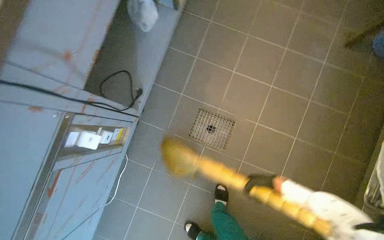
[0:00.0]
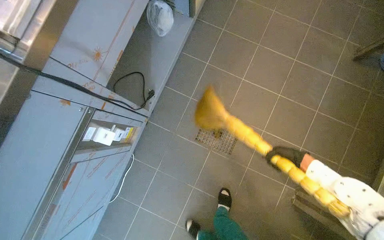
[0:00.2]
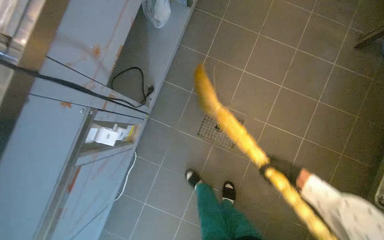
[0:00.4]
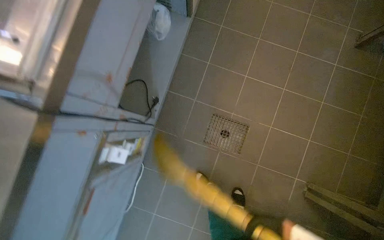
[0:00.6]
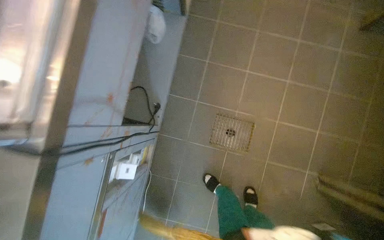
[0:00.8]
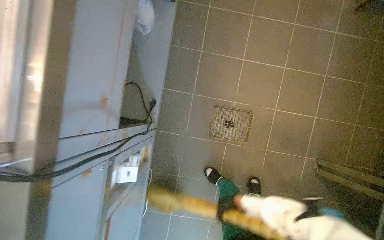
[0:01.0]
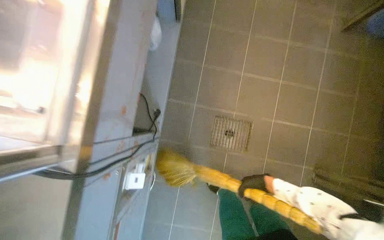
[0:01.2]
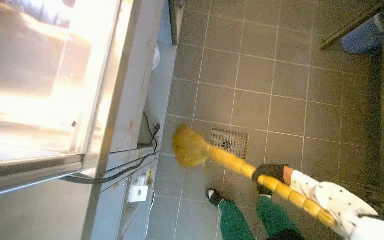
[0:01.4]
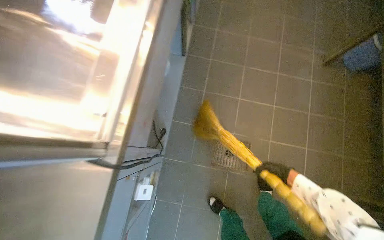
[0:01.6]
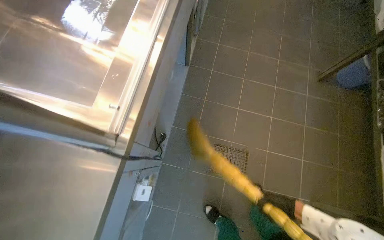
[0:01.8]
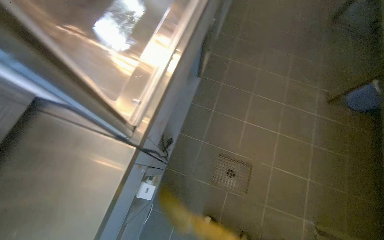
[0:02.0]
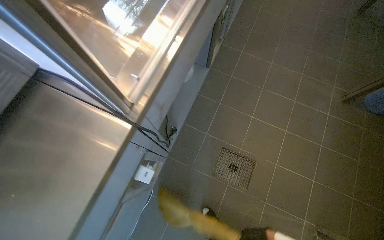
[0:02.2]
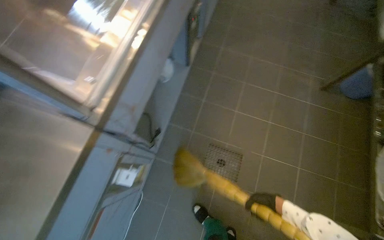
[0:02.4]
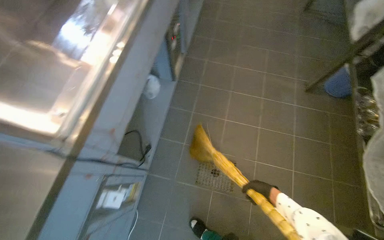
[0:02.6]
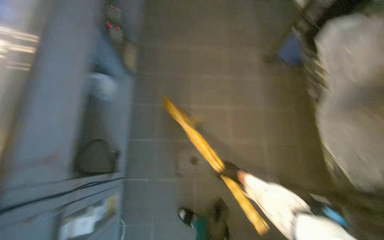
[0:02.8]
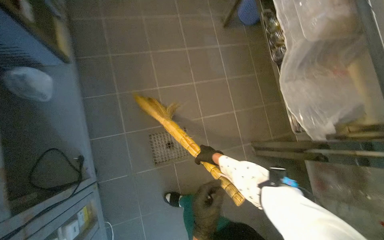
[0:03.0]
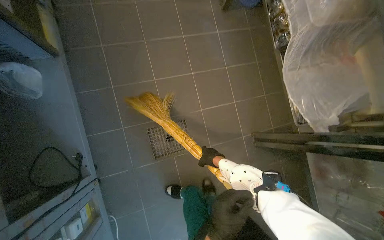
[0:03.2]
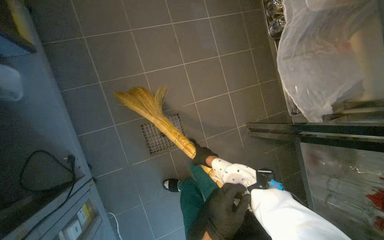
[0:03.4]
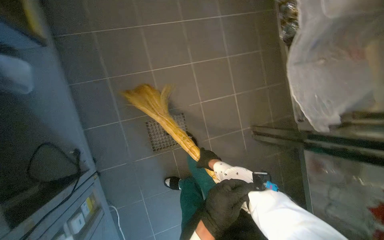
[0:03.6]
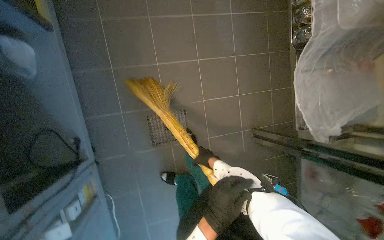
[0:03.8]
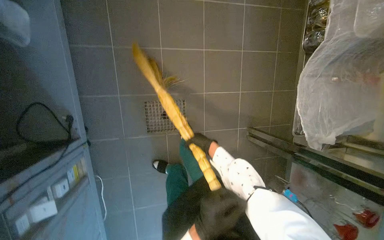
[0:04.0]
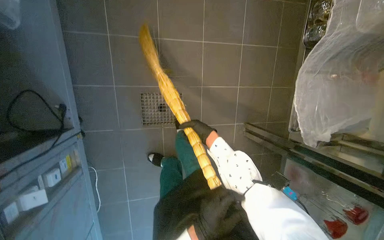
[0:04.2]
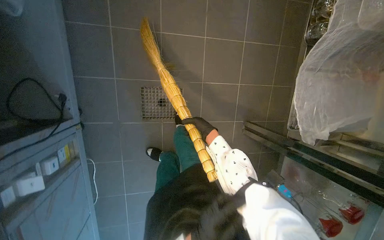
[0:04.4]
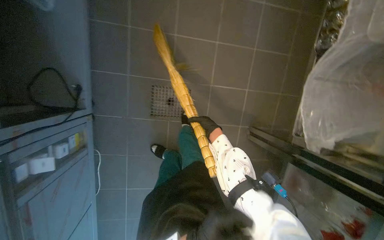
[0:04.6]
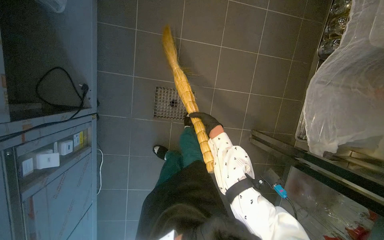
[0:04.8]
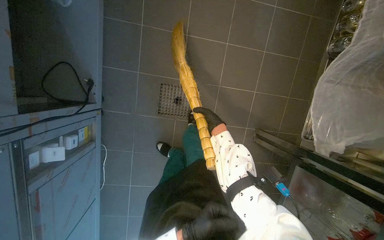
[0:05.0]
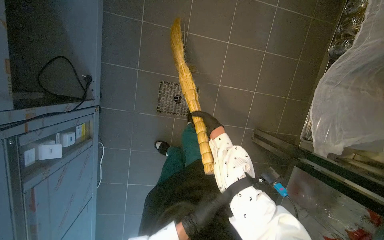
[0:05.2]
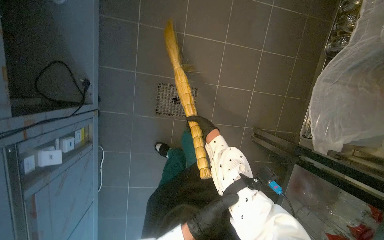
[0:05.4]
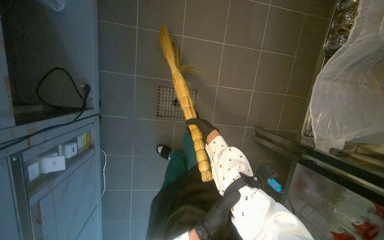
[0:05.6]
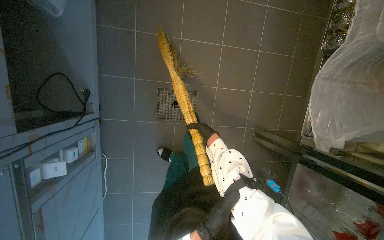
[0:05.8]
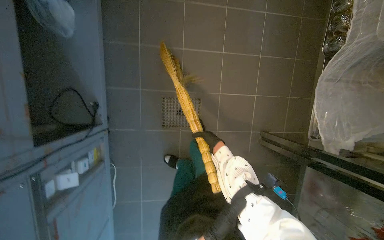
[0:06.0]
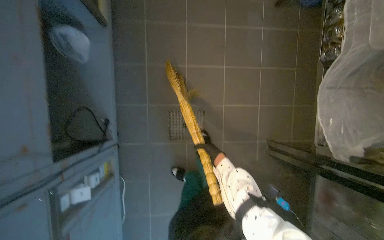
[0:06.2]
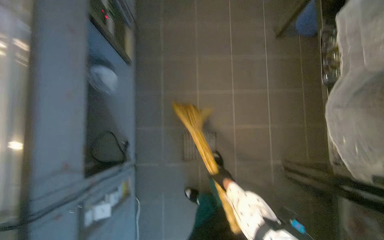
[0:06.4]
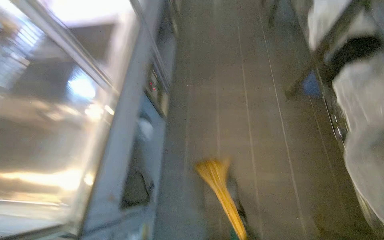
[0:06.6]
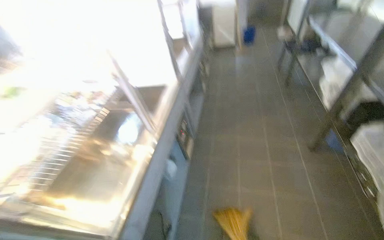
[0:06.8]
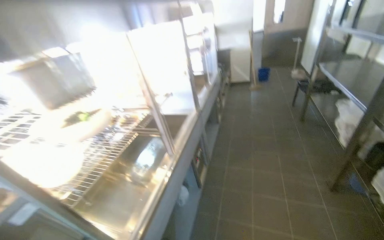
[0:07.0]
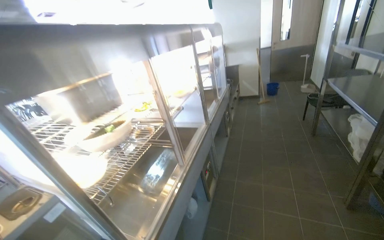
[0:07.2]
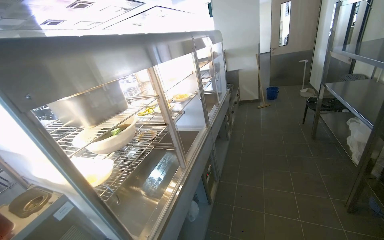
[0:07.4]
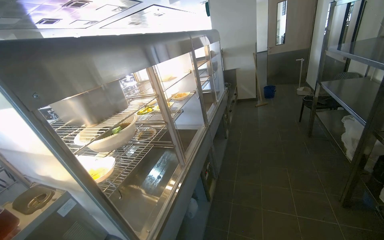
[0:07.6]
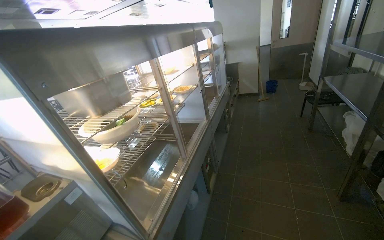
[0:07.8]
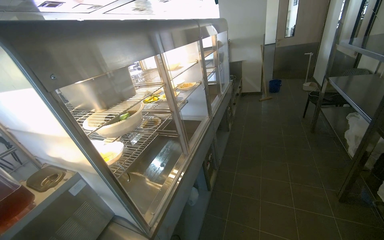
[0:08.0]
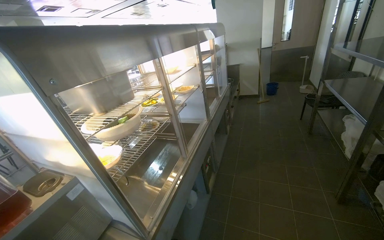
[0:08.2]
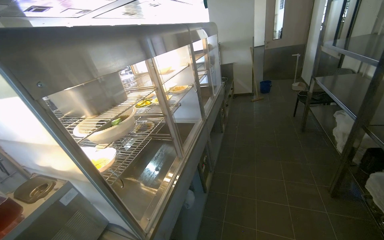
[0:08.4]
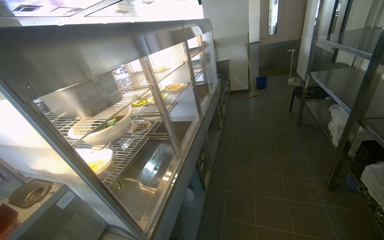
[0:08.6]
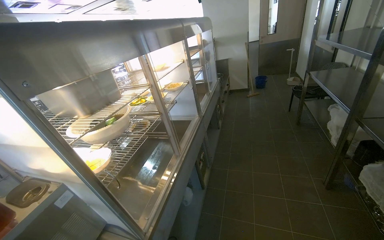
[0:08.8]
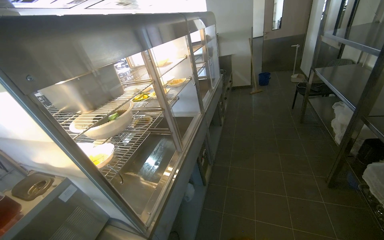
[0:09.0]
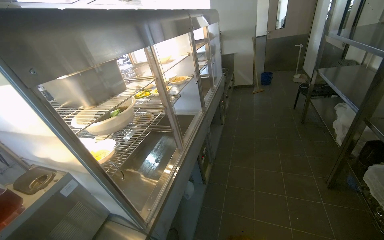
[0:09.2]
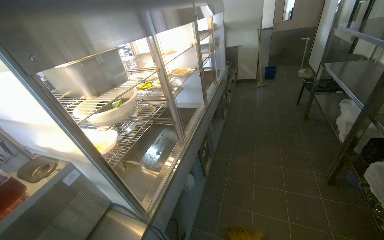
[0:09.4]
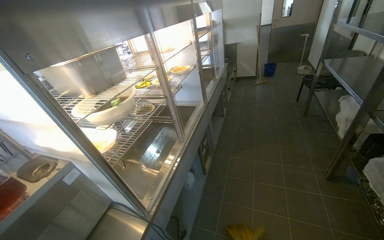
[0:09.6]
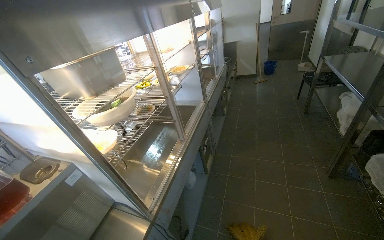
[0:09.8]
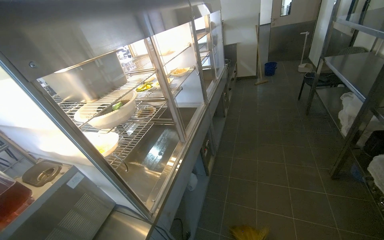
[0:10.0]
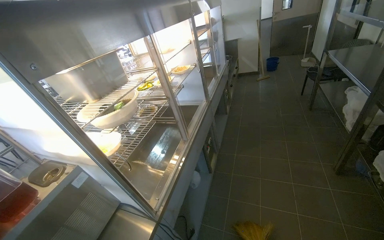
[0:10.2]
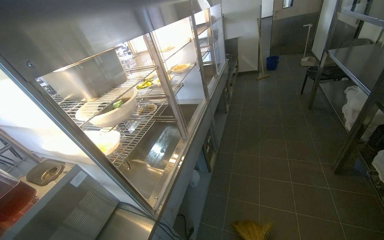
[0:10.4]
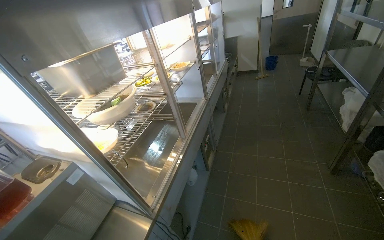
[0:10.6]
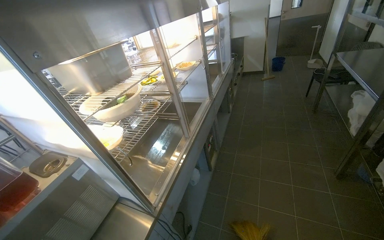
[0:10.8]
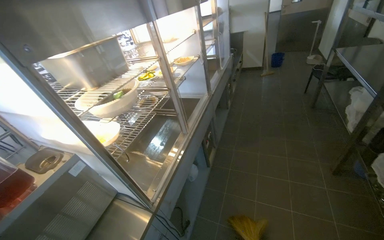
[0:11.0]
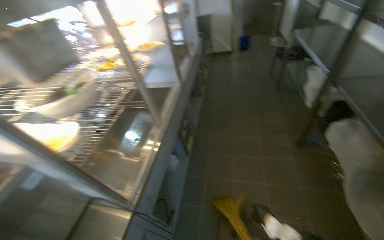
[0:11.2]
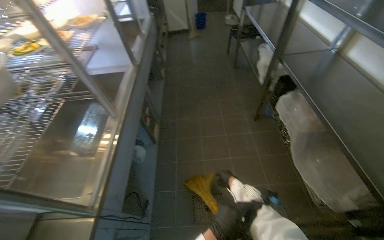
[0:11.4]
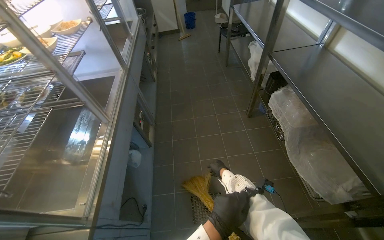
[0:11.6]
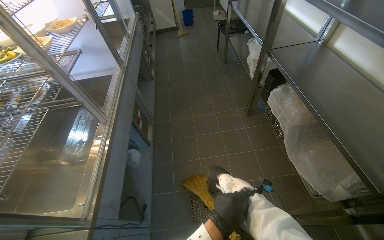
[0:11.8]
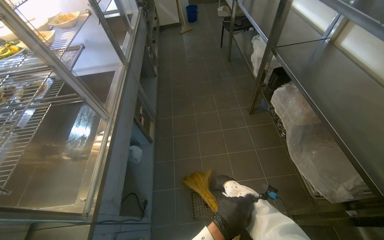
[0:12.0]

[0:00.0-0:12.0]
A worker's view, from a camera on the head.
Job: sweeping floor.
The whole recording: Sweeping kitchen floor. The worker sweeps the kitchen floor with a broom and dustpan.
1.6 to 3.0 s: The head rotates about 30 degrees to the right.
3.0 to 4.4 s: The view tilts some 20 degrees downward.
6.0 to 7.6 s: The wearer moves some 60 cm. The camera is aimed some 30 degrees further to the left. The view tilts some 65 degrees upward.
10.4 to 12.0 s: The head rotates roughly 25 degrees to the right. The camera pitches downward, by some 15 degrees.

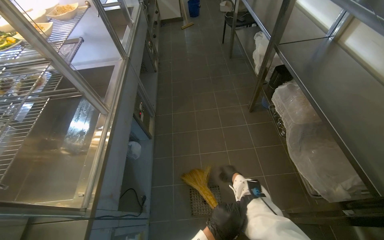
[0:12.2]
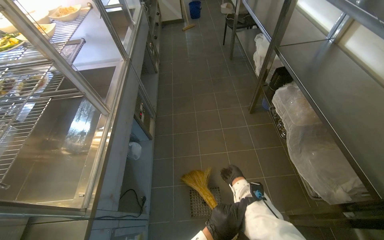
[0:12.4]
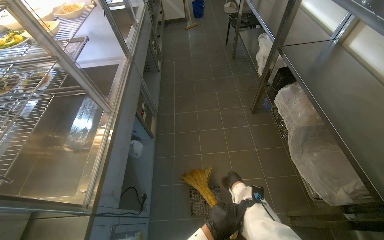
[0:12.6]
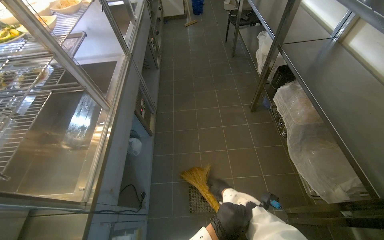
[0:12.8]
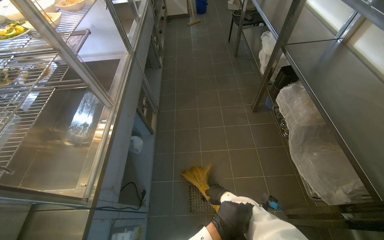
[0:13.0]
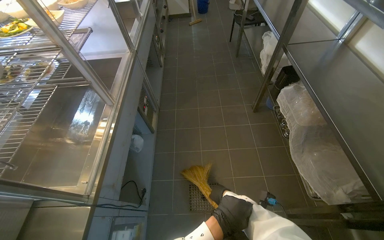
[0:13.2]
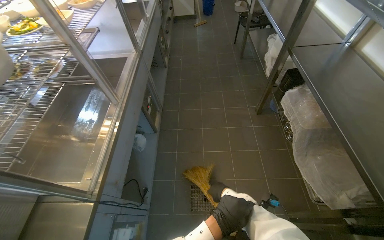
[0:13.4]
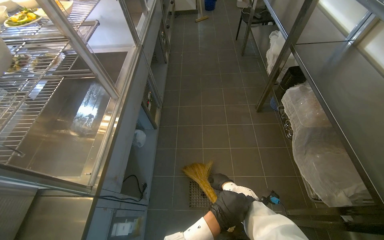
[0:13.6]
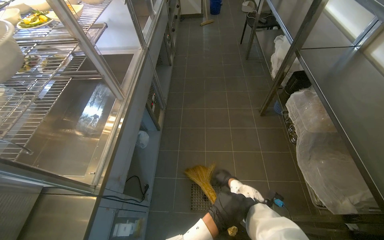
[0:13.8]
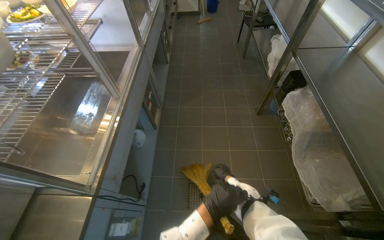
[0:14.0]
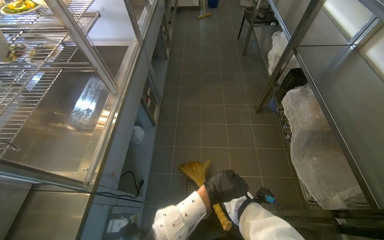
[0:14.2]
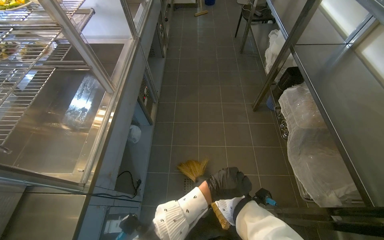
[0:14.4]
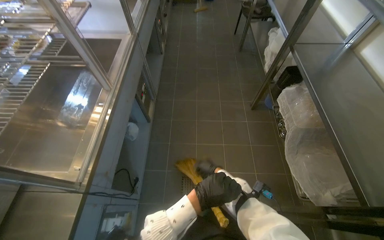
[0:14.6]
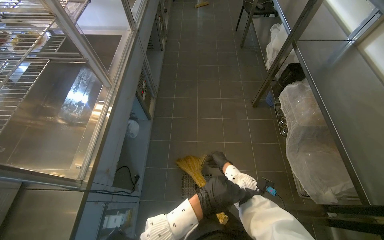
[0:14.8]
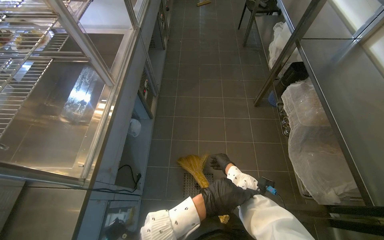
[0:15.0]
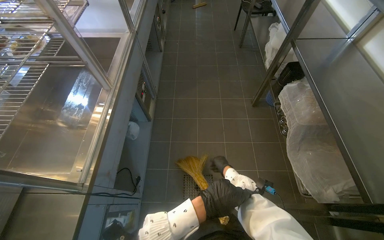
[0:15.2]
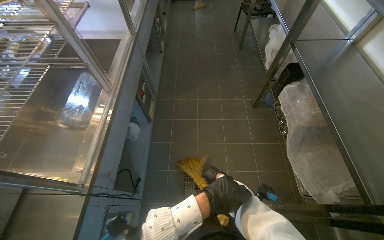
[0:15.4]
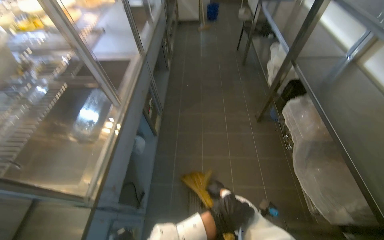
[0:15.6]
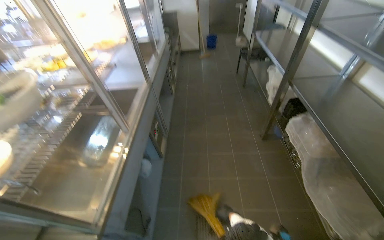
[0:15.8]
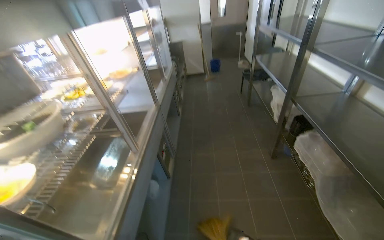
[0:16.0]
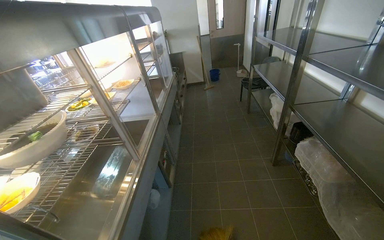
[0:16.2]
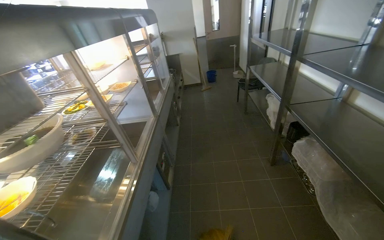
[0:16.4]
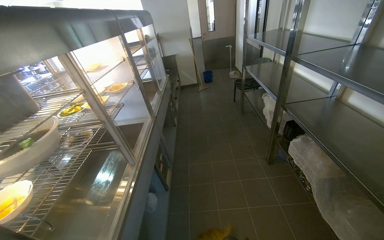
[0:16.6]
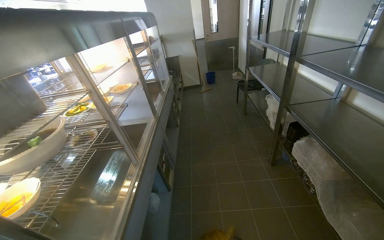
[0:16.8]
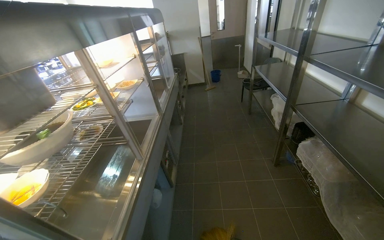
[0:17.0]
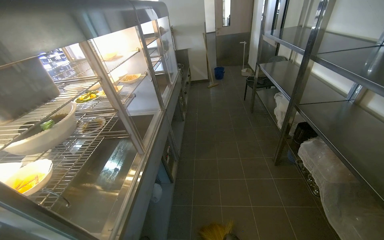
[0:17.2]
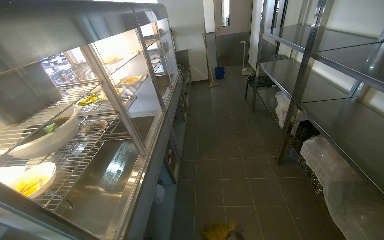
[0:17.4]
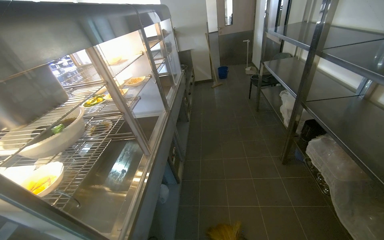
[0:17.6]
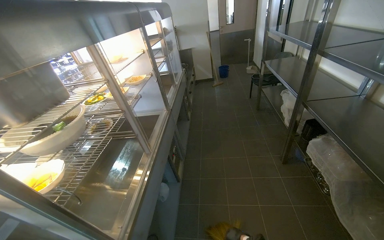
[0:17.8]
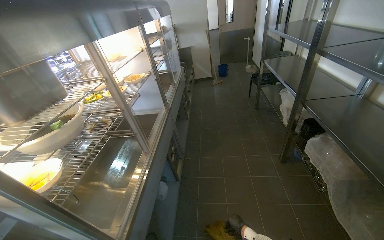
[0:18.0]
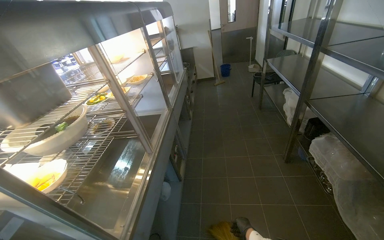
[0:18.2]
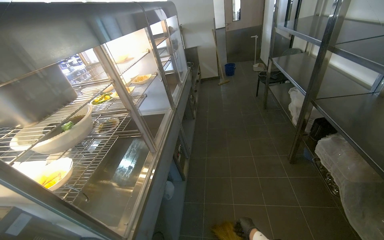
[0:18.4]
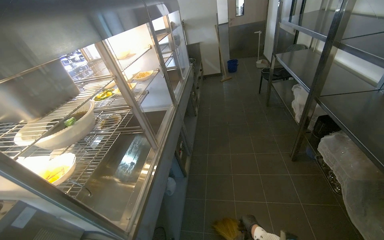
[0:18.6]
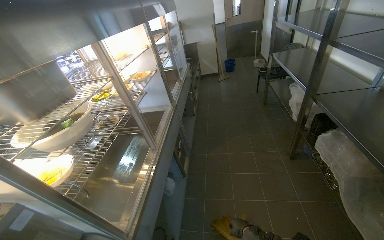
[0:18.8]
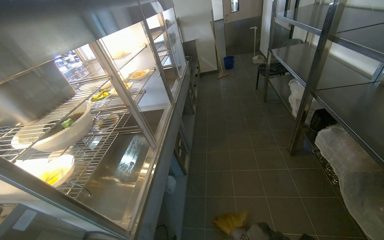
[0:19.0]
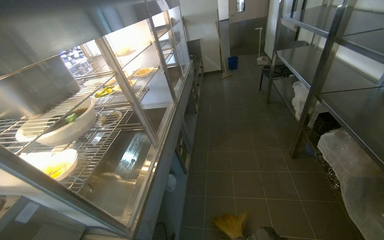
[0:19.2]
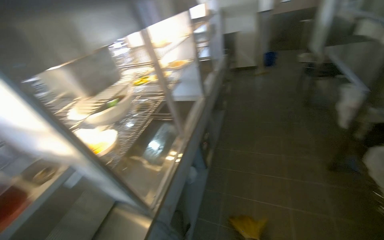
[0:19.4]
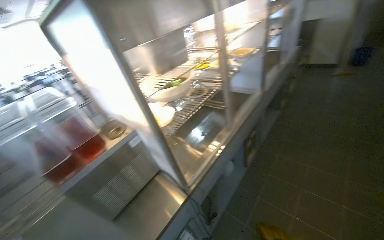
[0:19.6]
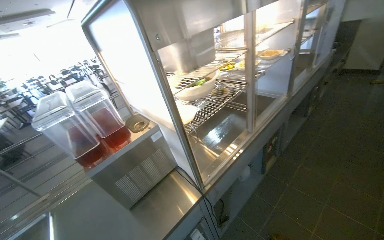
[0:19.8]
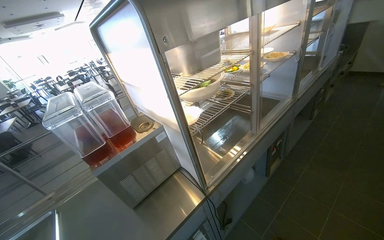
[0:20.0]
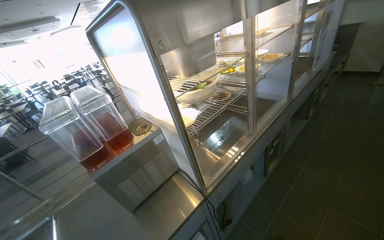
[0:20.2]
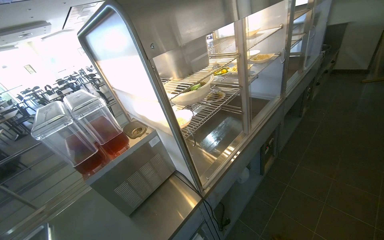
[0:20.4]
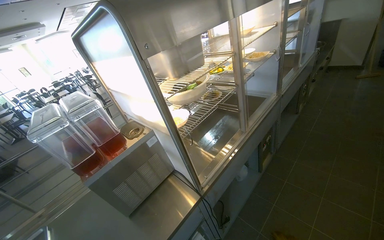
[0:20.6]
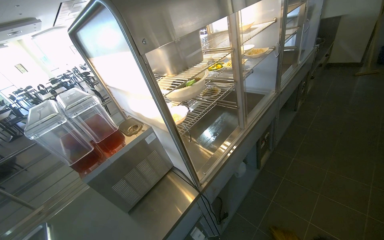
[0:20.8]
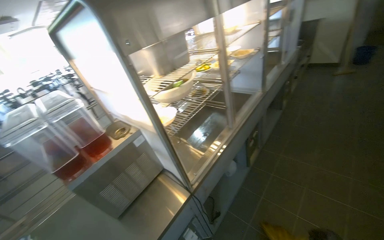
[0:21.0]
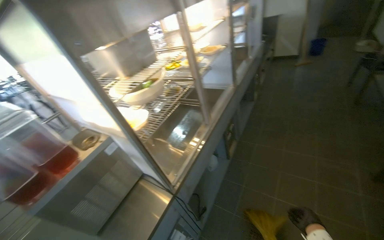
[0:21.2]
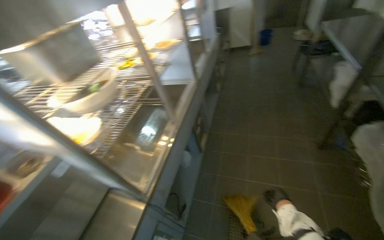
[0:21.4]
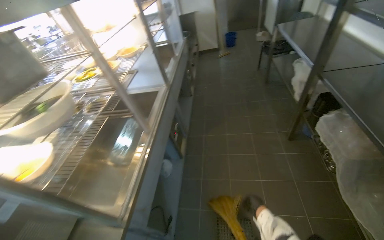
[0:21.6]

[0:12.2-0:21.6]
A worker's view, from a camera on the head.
Job: sweeping floor.
The whole recording: Sweeping kitchen floor. The worker sweeps the kitchen floor with a broom and dustpan.
15.4 to 17.0 s: The view tilts some 25 degrees upward.
18.4 to 20.0 s: The wearer looks about 40 degrees further to the left.
20.0 to 21.6 s: The wearer looks some 45 degrees further to the right.
